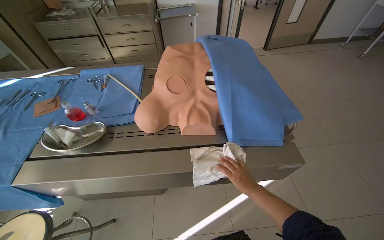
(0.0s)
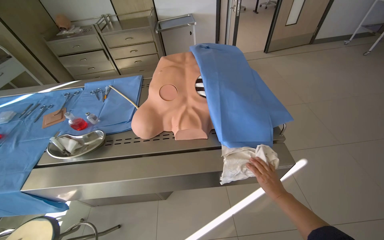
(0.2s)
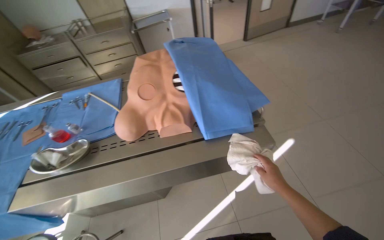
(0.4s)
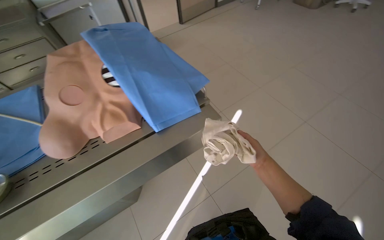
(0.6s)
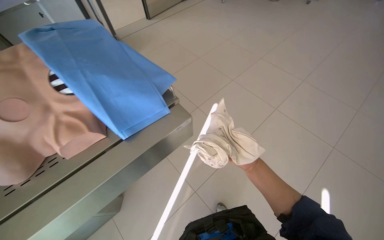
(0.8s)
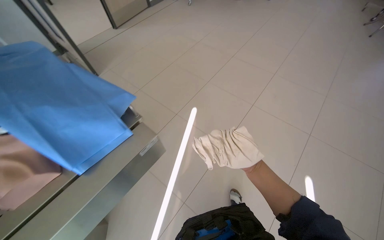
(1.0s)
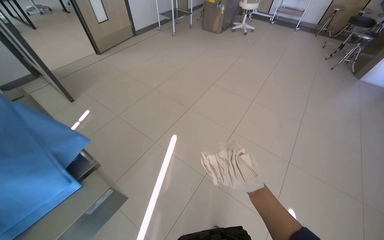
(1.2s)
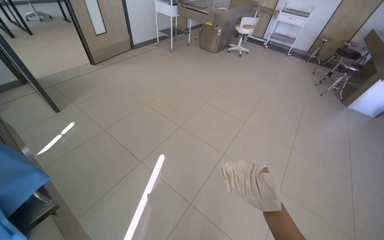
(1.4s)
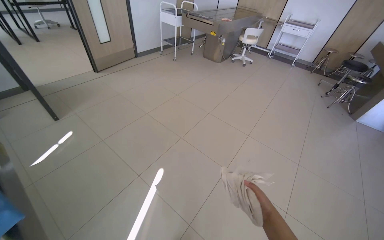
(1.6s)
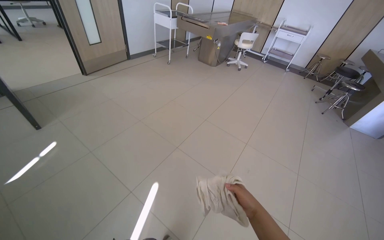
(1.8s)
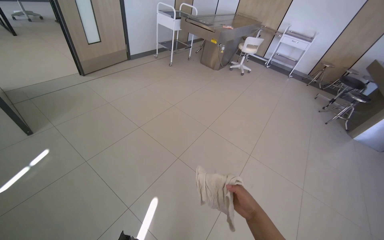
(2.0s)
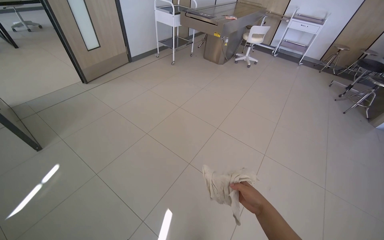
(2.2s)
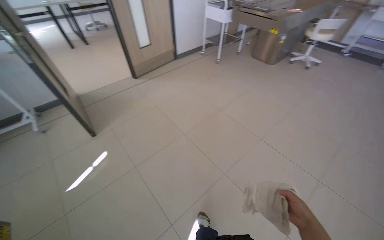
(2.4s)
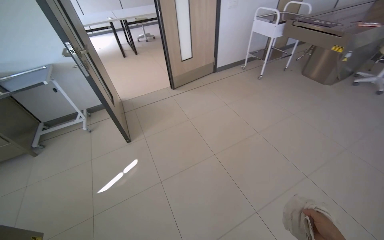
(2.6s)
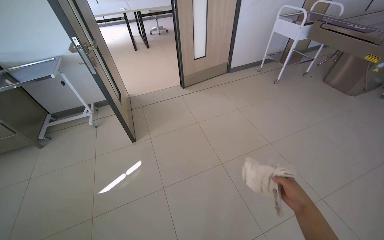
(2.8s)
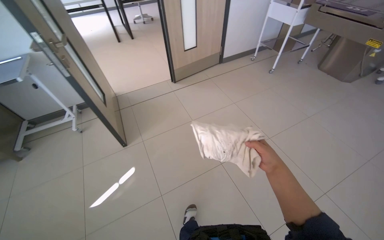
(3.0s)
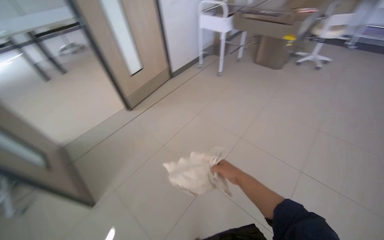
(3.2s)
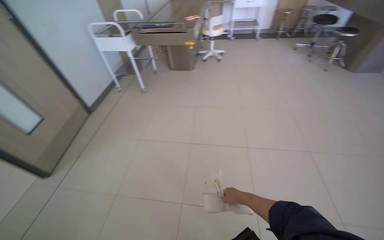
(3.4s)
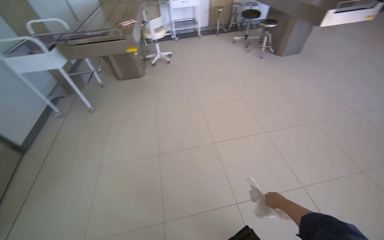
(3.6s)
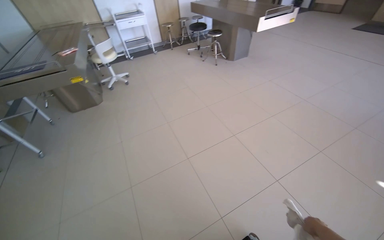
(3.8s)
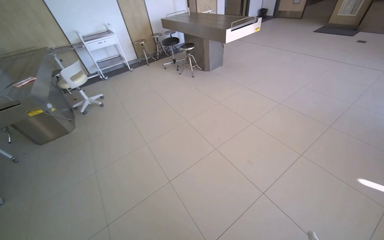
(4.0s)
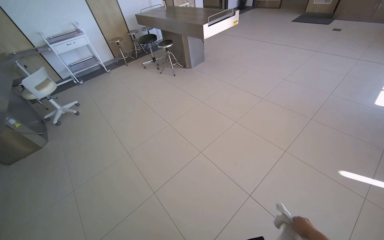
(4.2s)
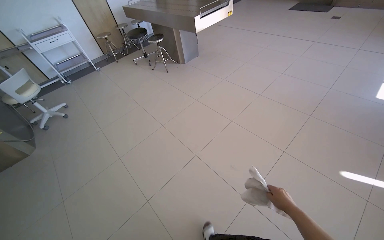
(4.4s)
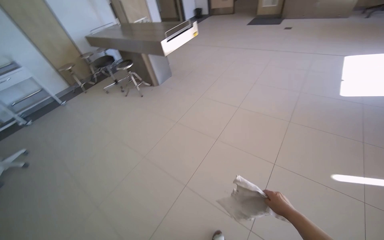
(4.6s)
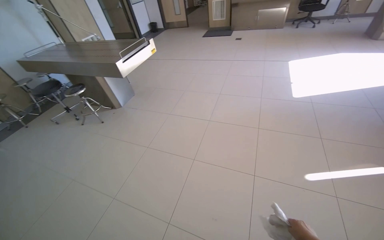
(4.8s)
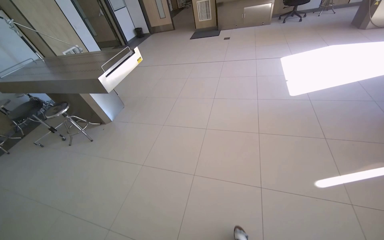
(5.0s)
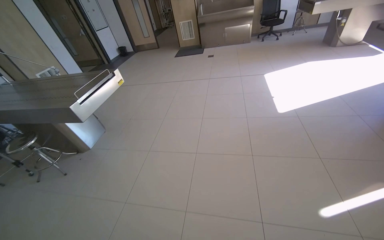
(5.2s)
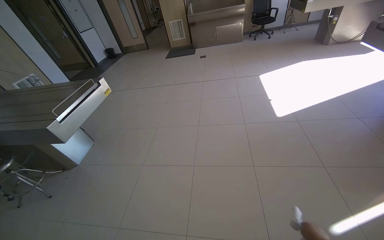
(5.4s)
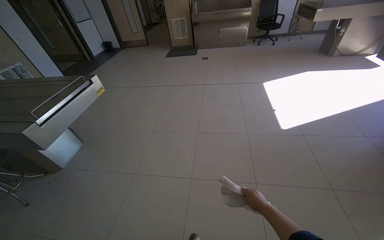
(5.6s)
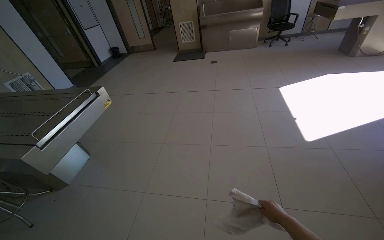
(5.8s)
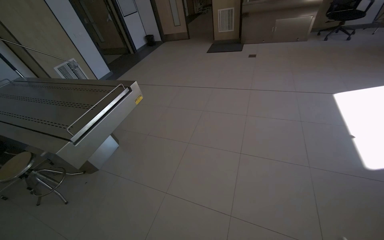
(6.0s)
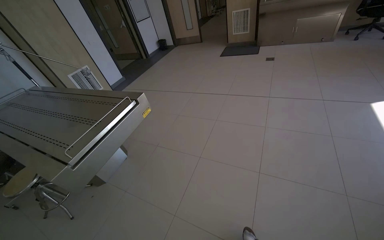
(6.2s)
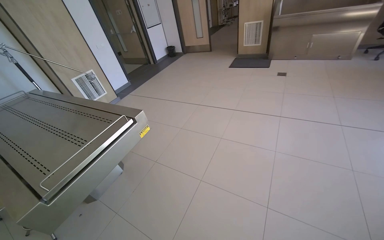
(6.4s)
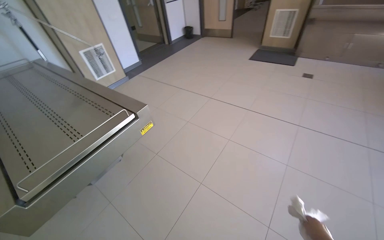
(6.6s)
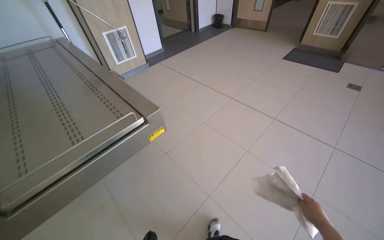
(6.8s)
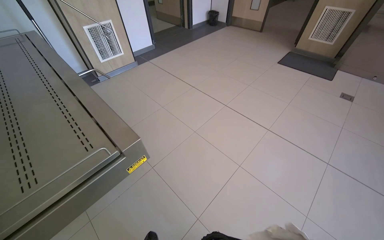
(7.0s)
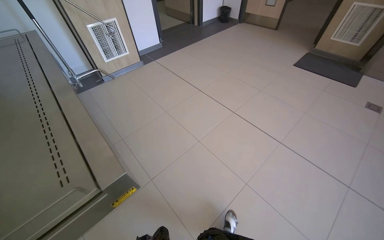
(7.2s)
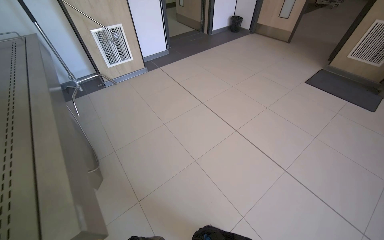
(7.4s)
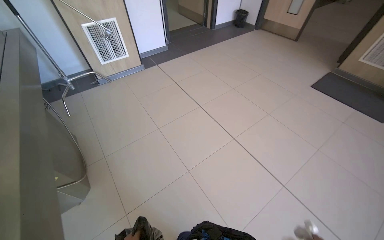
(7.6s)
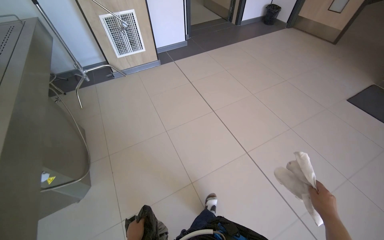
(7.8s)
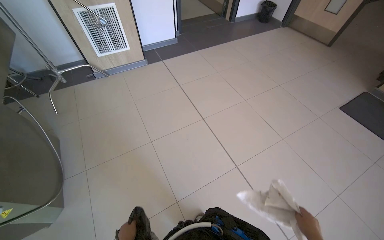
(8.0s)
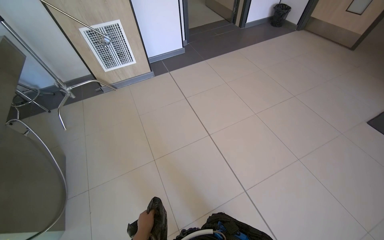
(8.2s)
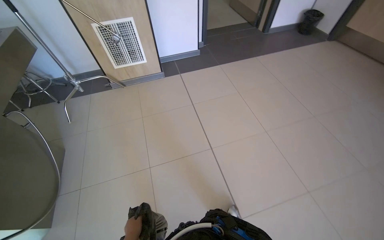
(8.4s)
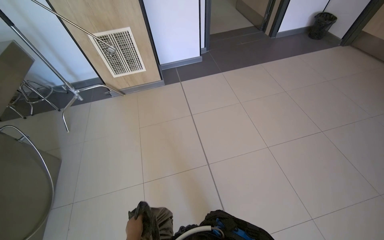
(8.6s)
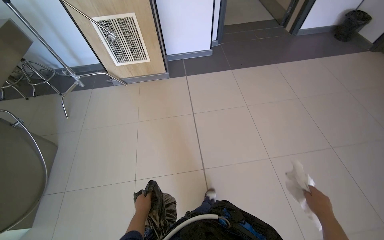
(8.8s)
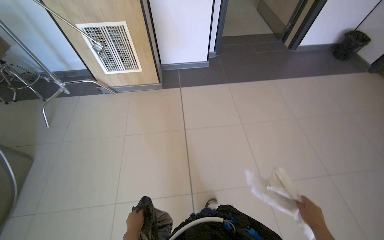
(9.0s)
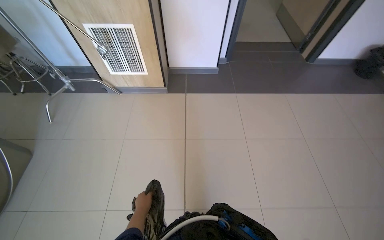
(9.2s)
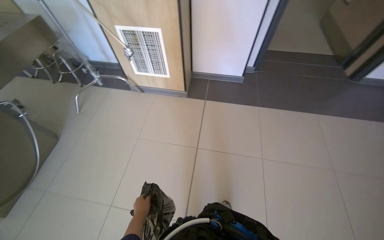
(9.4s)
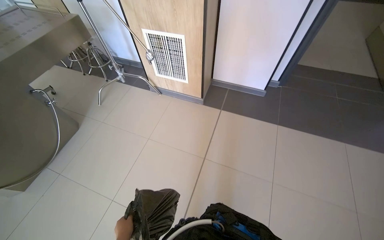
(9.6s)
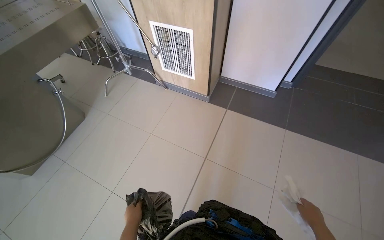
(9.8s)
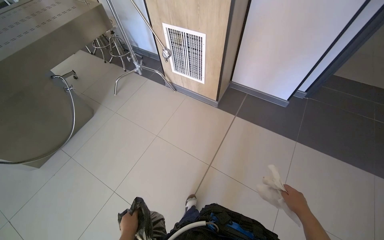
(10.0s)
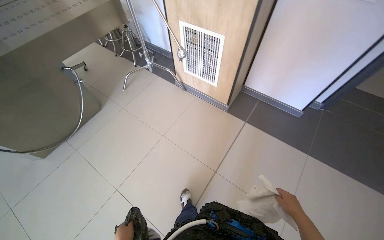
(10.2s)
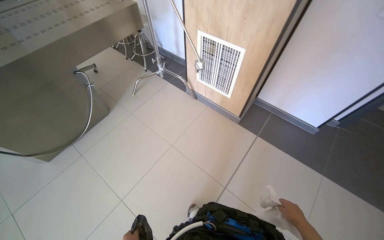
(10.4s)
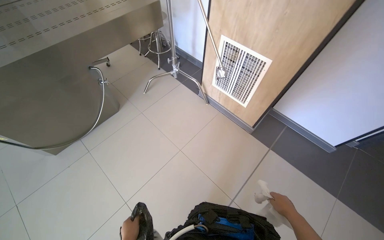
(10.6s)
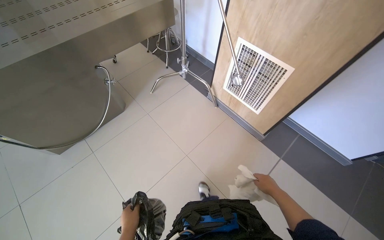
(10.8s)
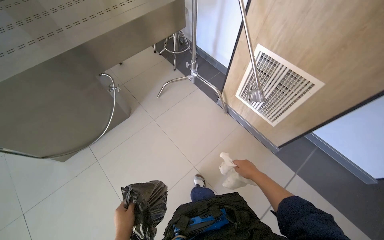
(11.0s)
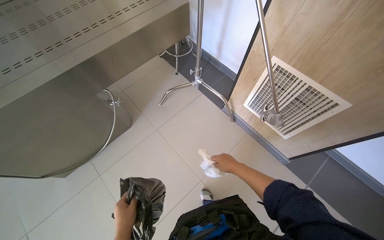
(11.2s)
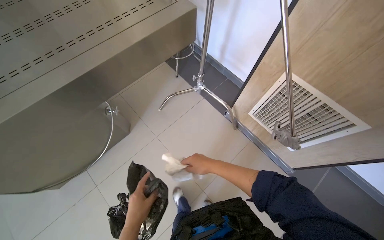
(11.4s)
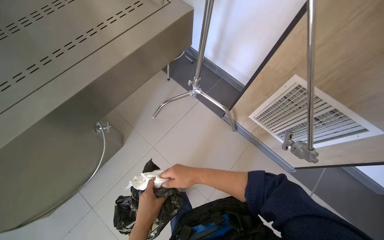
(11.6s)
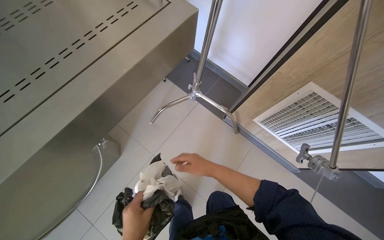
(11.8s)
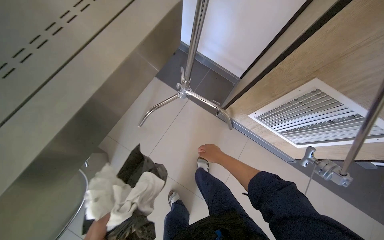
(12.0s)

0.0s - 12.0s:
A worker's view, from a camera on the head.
Job: wiping surfaces.
The whole recording: Wiping various surfaces in the room. The worker wipes various surfaces in the room, including tables, chairs, and trays, with a white cloth.
0.0s - 1.6s: The wearer moves approximately 60 cm. The head rotates some 45 degrees to the right.
1.6s - 3.0s: The wearer moves roughly 90 cm. The head rotates roughly 25 degrees to the left.
3.0s - 4.4s: The head travels about 60 cm. The wearer's head swings approximately 105 degrees to the right.
4.4s - 6.0s: The camera is carried roughly 1.5 m. The head rotates roughly 25 degrees to the right.
6.0s - 7.6s: The camera travels some 1.5 m. The head turns to the left by approximately 35 degrees.
7.6s - 9.0s: The head travels roughly 1 m. The head turns to the left by roughly 30 degrees.
9.0s - 10.4s: The camera is carried about 50 cm. The wearer looks roughly 45 degrees further to the left.
10.4s - 12.0s: The camera is carried some 1 m. The view tilts about 20 degrees downward.

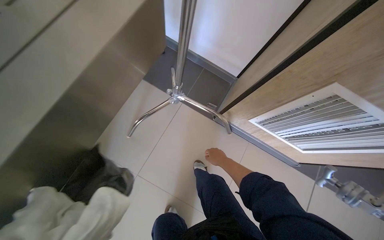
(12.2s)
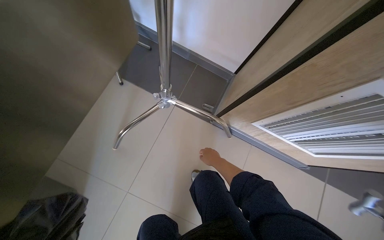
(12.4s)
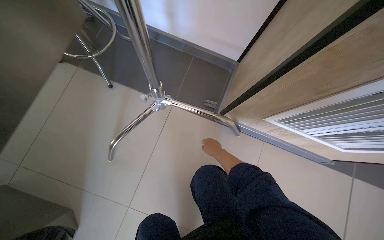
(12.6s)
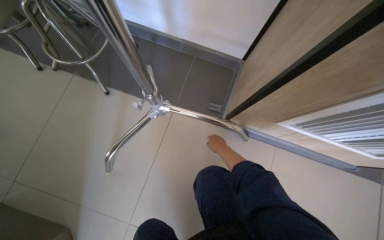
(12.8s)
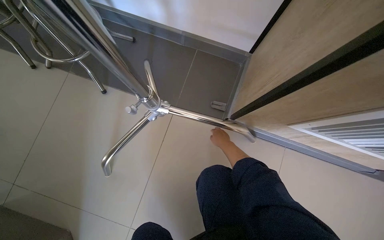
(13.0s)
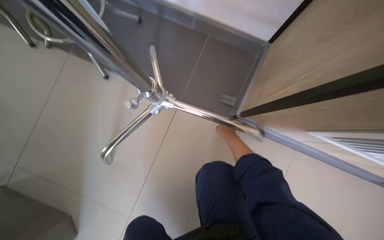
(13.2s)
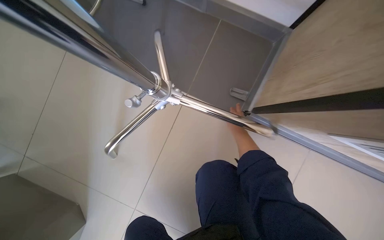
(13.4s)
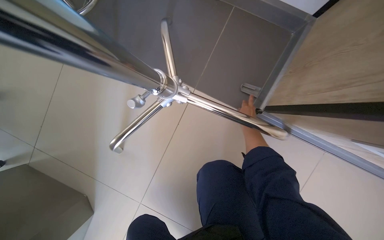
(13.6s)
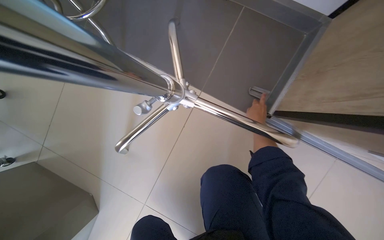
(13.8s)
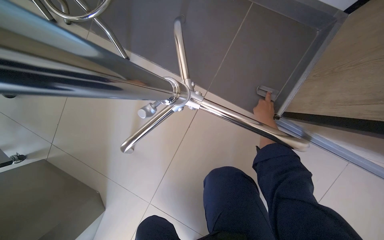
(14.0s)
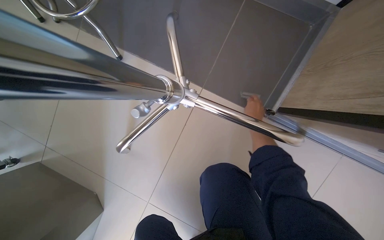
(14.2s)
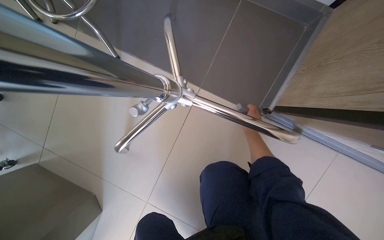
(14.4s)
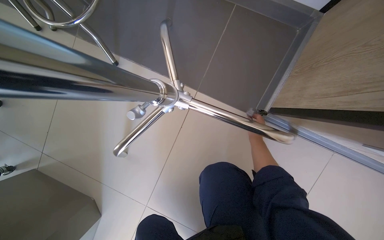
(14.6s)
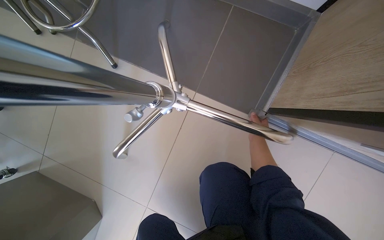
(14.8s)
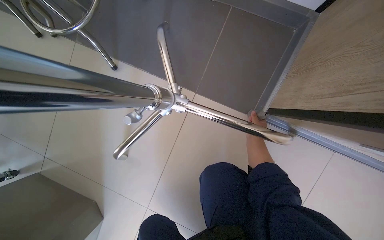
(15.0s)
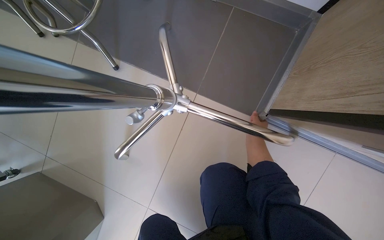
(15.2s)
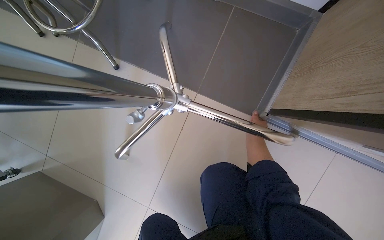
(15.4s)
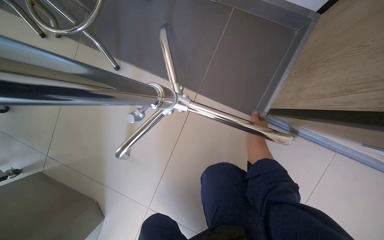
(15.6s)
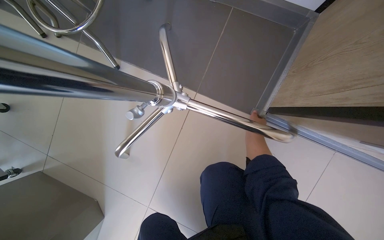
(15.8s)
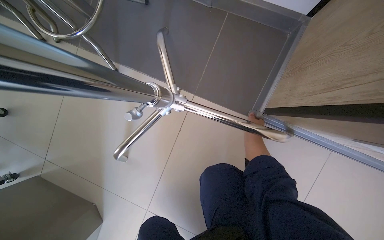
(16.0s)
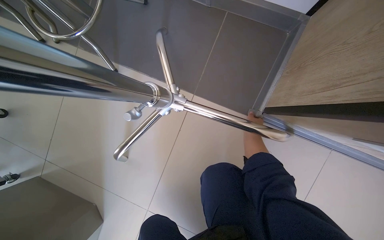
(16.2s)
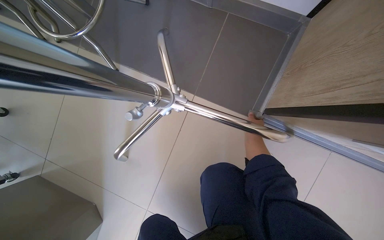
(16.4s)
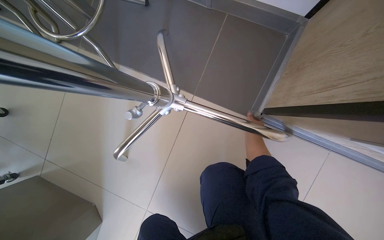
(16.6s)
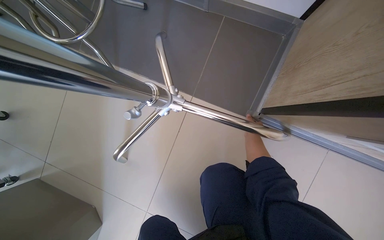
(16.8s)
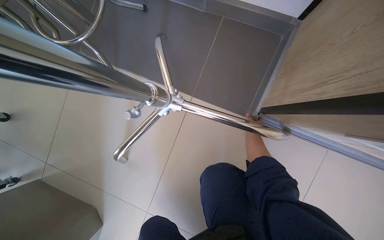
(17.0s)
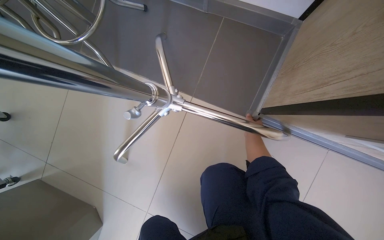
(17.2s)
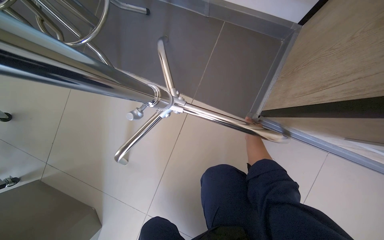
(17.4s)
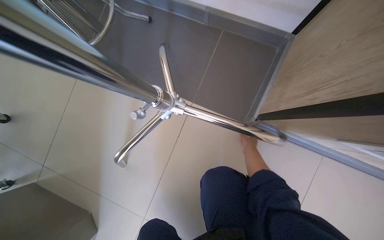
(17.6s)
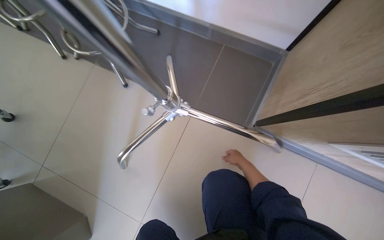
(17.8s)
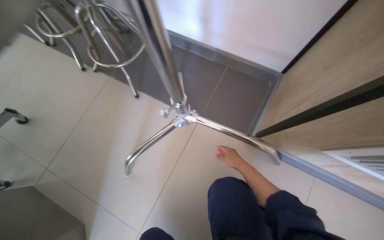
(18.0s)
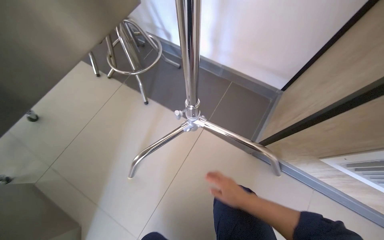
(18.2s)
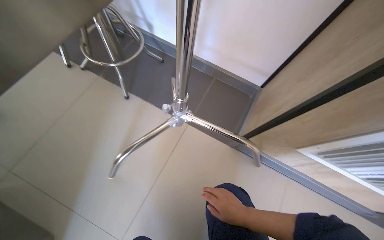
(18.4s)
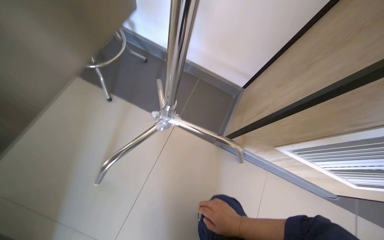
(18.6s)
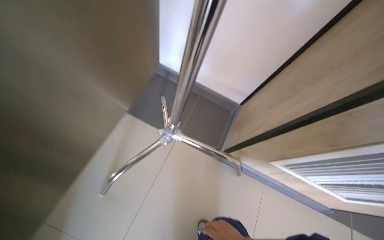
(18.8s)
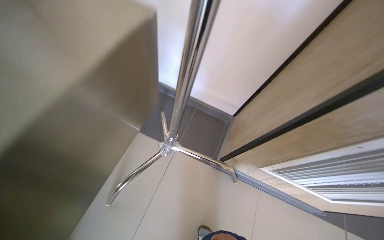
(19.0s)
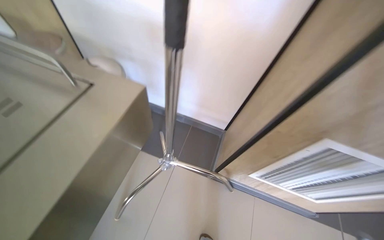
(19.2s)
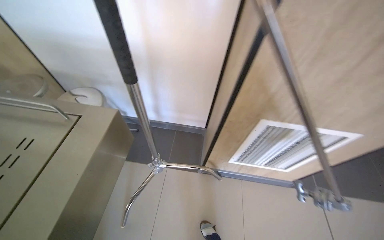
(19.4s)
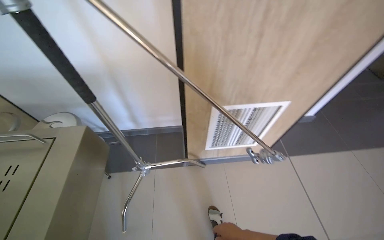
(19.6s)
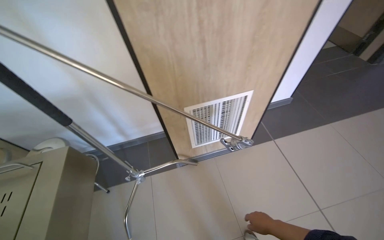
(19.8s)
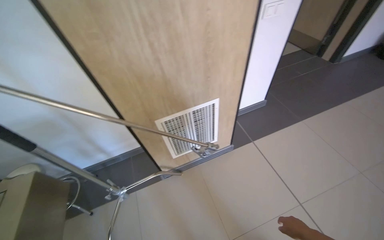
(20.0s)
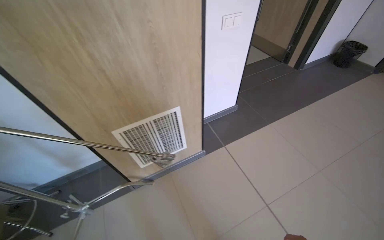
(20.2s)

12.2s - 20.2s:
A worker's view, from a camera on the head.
Job: wiping surfaces.
The whole recording: Wiping various surfaces in the room. The worker wipes various surfaces in the room, including tables, chairs, and trays, with a white cloth.
12.2s - 13.8s: The camera is carried roughly 60 cm. The wearer looks roughly 20 degrees further downward.
13.8s - 15.4s: The right hand moves nearer and farther over roughly 20 cm, changing direction 2 times.
17.0s - 18.6s: The view swings about 20 degrees to the right. The camera pitches upward, by some 20 degrees. The right hand heads nearer to the camera and down the picture, covering roughly 40 cm.
18.6s - 20.2s: The camera is carried about 90 cm. The wearer looks roughly 55 degrees further to the right. The camera pitches upward, by about 20 degrees.
